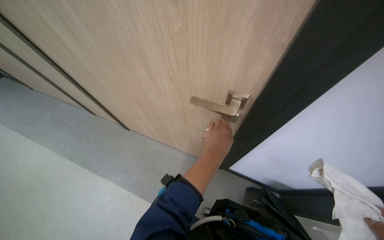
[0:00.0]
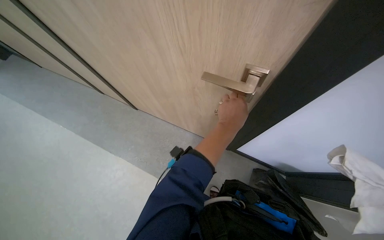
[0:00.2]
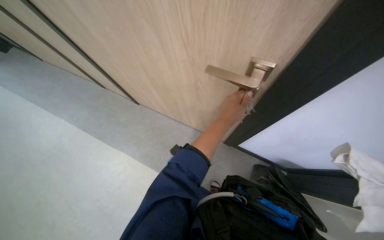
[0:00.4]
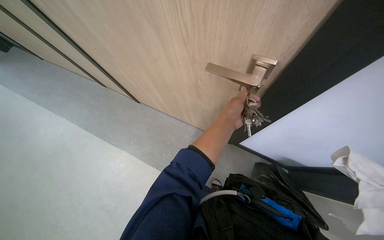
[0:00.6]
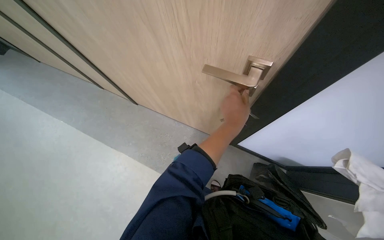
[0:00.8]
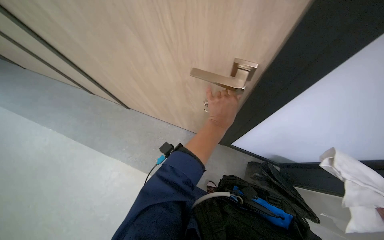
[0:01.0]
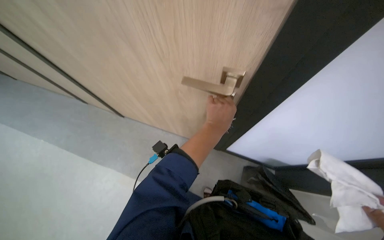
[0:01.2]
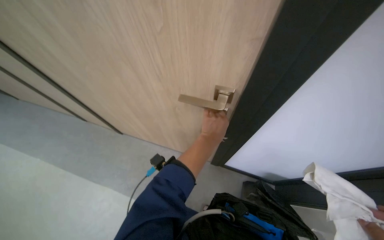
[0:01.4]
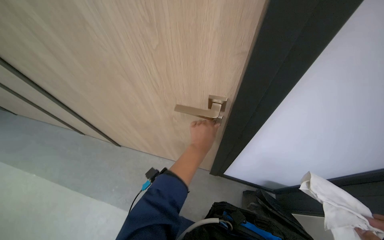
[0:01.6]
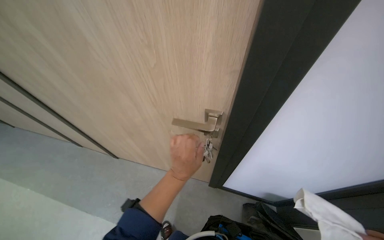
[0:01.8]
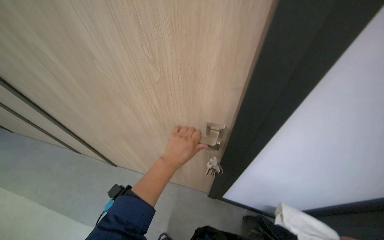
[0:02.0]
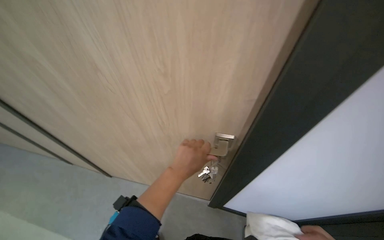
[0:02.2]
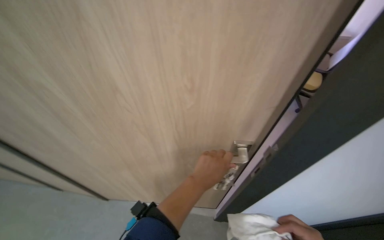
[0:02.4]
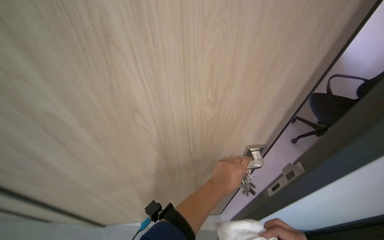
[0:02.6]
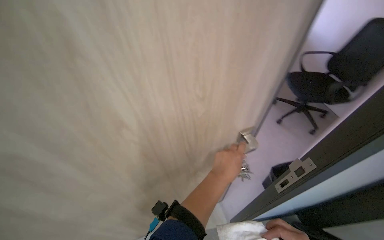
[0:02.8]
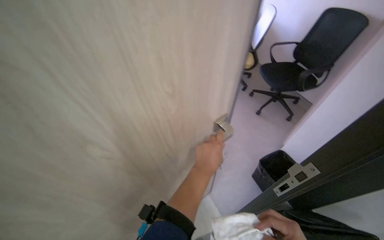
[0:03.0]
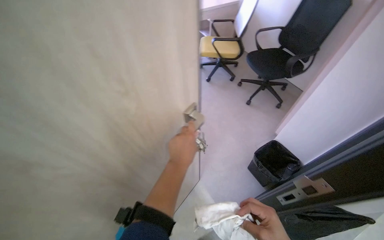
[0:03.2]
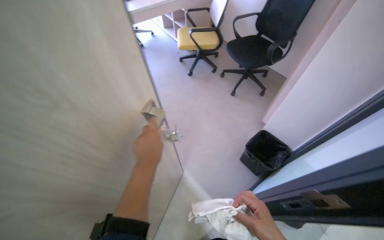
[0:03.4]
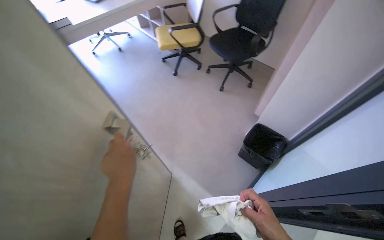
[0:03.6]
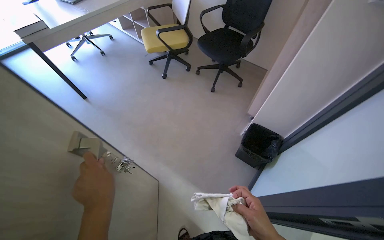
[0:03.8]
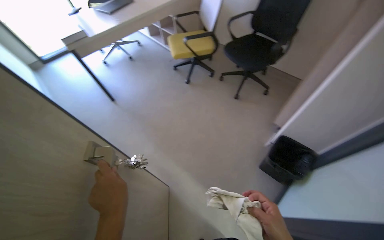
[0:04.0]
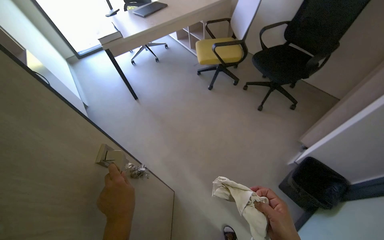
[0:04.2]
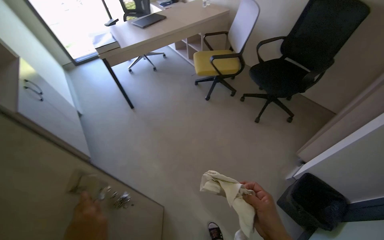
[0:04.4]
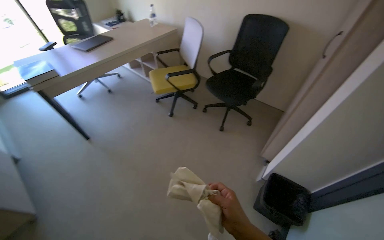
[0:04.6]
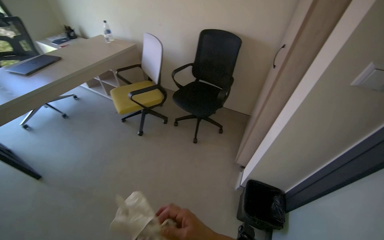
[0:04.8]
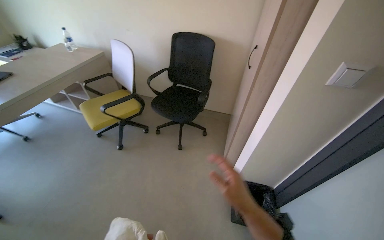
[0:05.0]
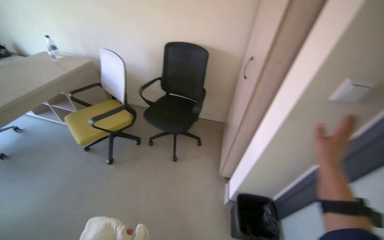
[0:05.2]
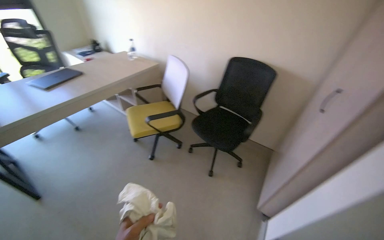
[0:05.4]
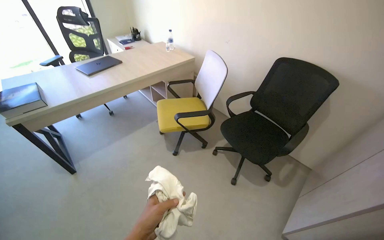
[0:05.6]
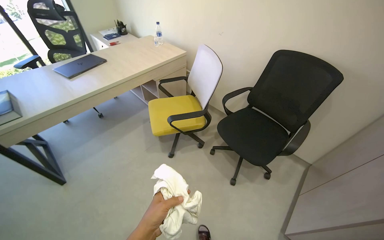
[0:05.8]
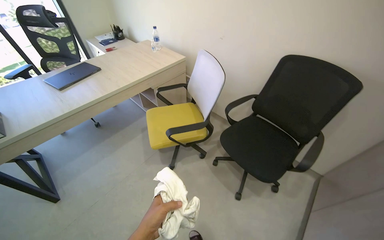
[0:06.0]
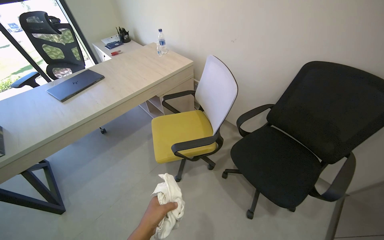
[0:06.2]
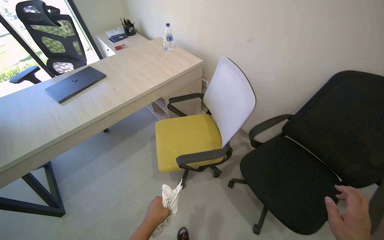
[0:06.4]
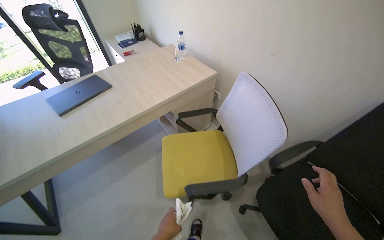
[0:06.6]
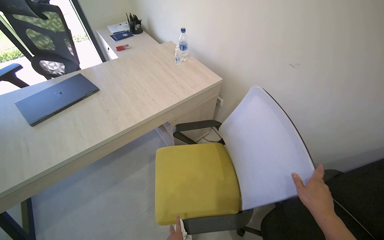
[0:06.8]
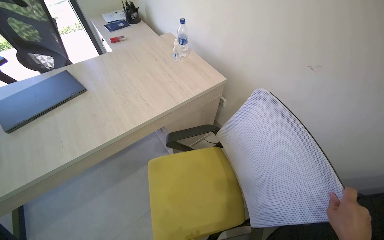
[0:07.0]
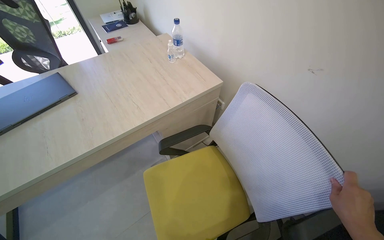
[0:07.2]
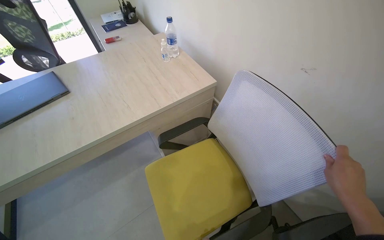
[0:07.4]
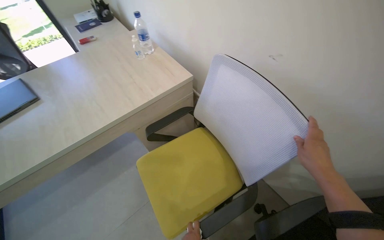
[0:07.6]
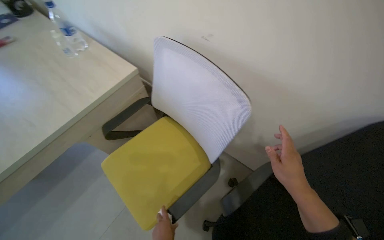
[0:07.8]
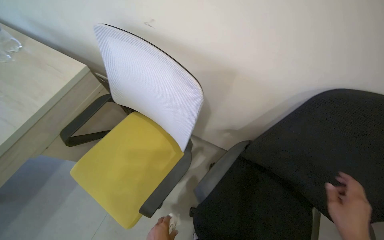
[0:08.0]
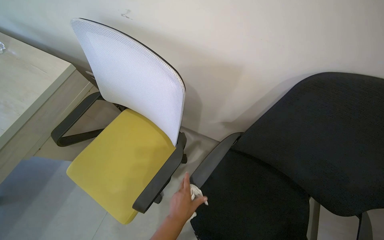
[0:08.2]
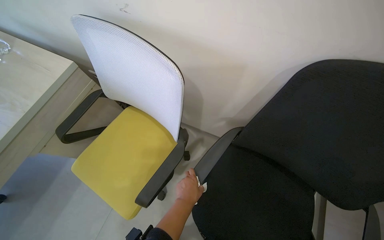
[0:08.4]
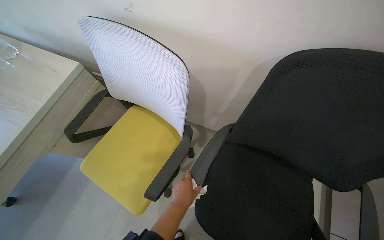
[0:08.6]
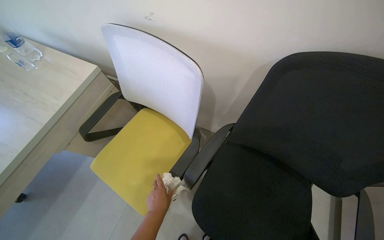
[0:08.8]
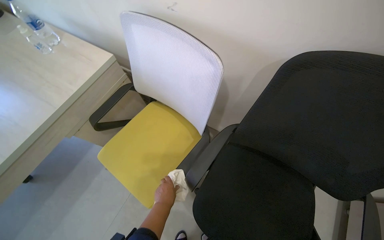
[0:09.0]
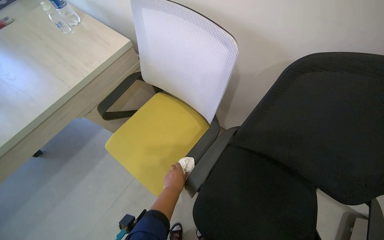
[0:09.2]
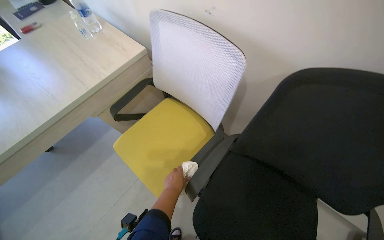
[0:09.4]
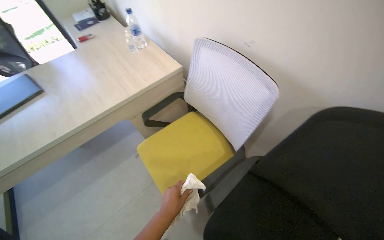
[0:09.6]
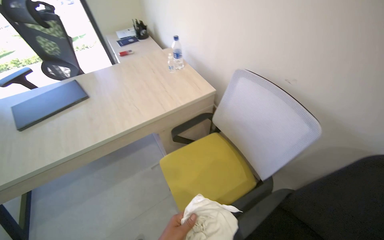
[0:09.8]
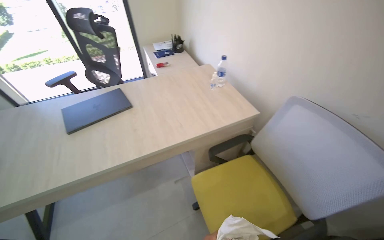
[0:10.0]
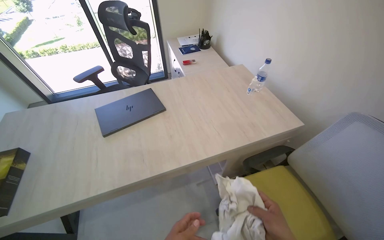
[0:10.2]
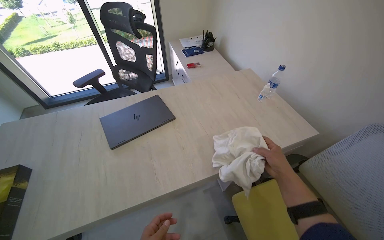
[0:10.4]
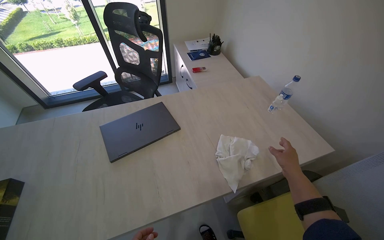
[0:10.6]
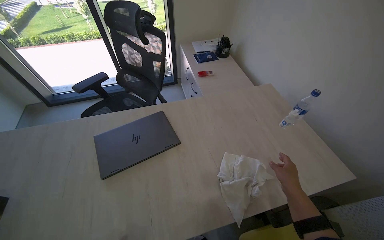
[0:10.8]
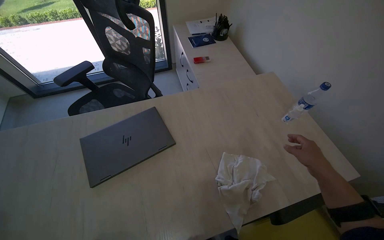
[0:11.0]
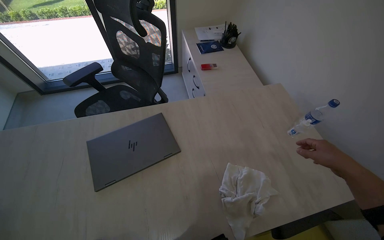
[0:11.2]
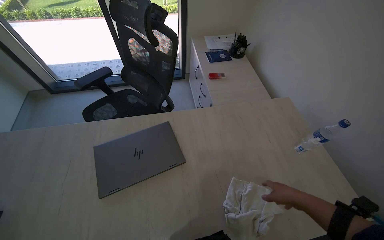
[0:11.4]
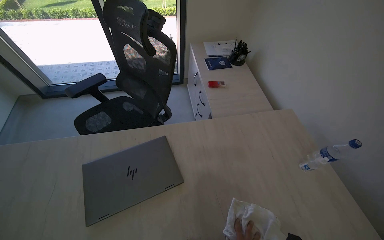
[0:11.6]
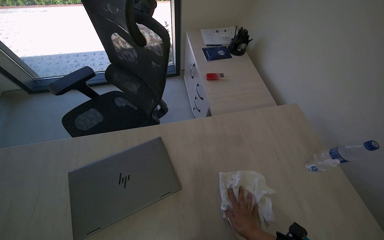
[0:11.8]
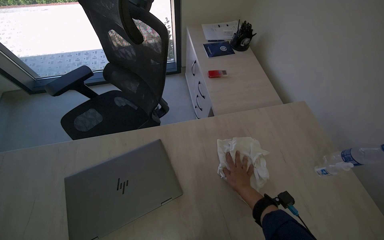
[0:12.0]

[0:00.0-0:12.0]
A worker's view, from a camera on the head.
Job: wiping surfaces.
The whole recording: Cleaning, organizing, and securing office room. The worker unlocks and opens the door, then cleans surfaces, organizes items, wipes the door handle, and locks the office room.
0:01.6 to 0:03.0: The left hand travels to the left and back again, approximately 10 cm each way.
0:03.0 to 0:04.4: The camera travels roughly 40 cm.
0:04.4 to 0:06.0: The camera is carried approximately 80 cm.
0:06.0 to 0:07.6: The camera is carried roughly 90 cm.
0:09.0 to 0:10.4: The camera travels about 70 cm. The head turns to the left by approximately 40 degrees. The view tilts roughly 15 degrees upward.
0:10.4 to 0:12.0: The head travels roughly 50 cm.

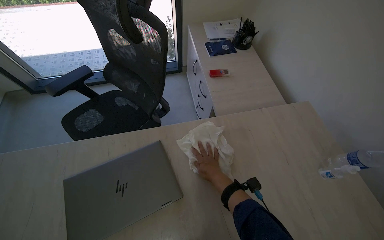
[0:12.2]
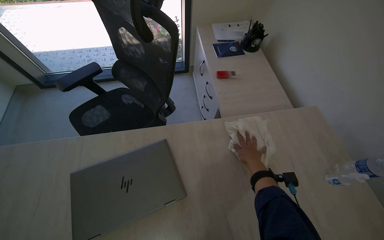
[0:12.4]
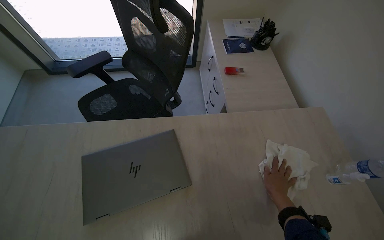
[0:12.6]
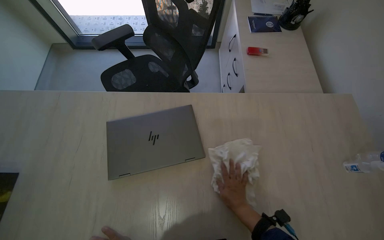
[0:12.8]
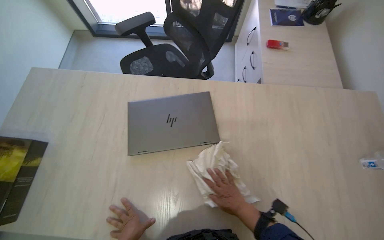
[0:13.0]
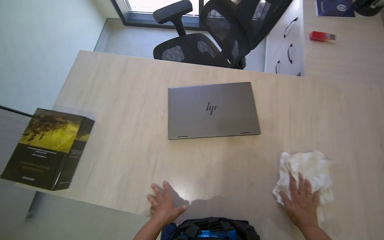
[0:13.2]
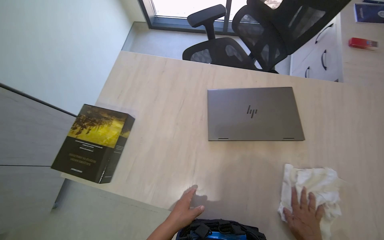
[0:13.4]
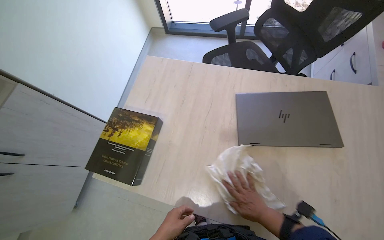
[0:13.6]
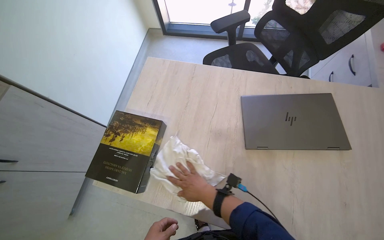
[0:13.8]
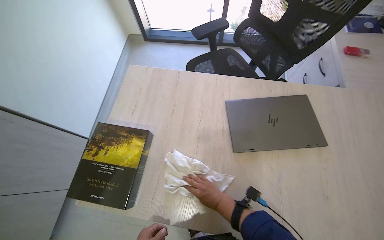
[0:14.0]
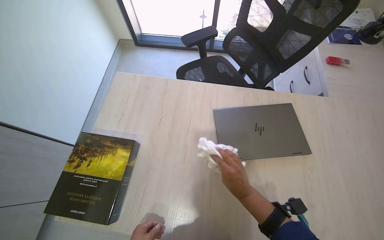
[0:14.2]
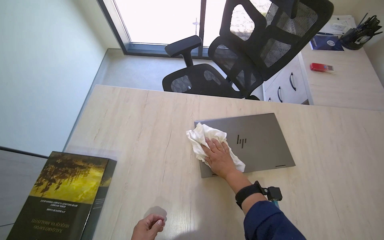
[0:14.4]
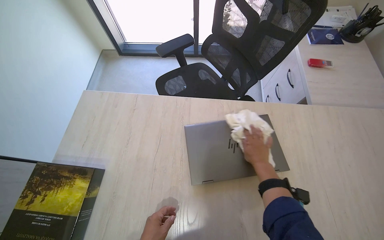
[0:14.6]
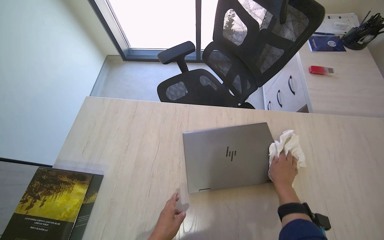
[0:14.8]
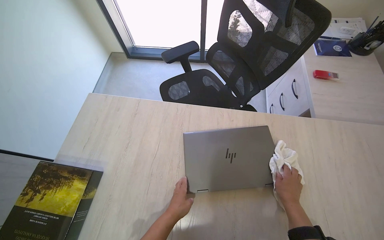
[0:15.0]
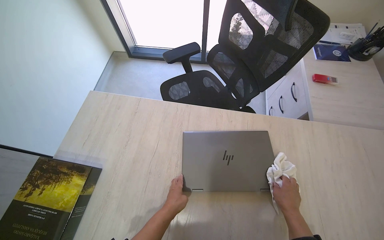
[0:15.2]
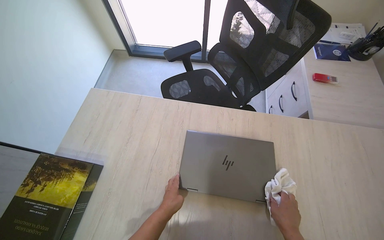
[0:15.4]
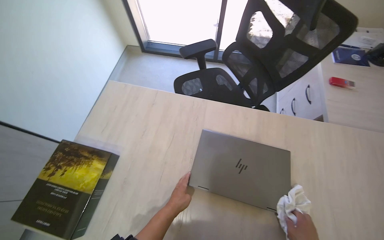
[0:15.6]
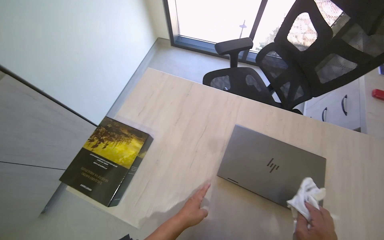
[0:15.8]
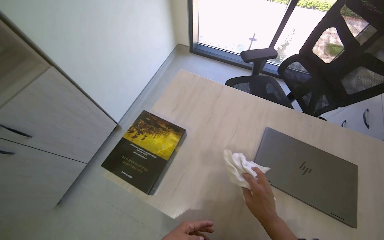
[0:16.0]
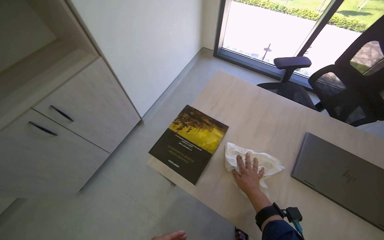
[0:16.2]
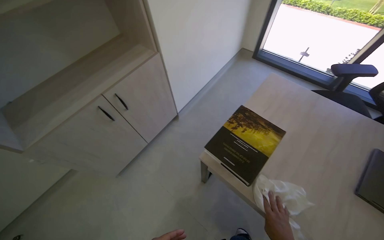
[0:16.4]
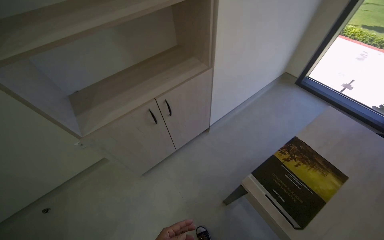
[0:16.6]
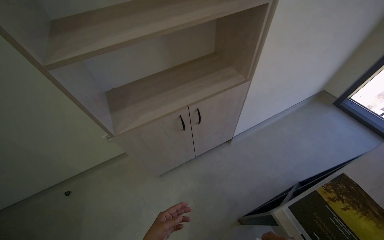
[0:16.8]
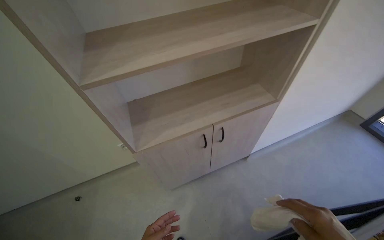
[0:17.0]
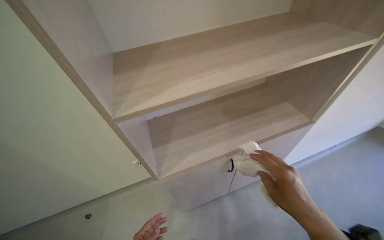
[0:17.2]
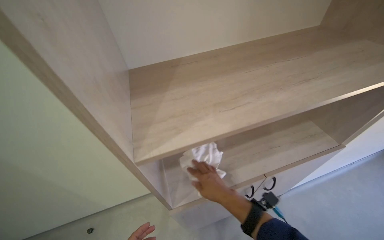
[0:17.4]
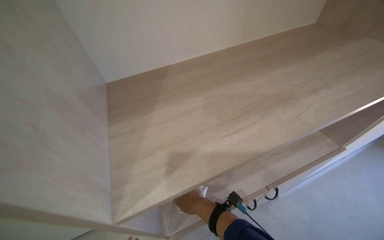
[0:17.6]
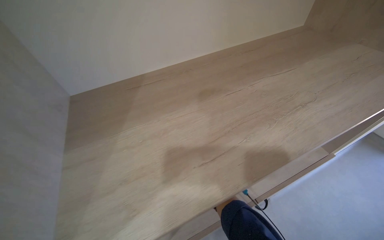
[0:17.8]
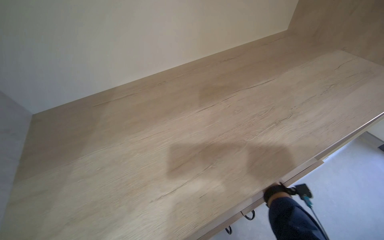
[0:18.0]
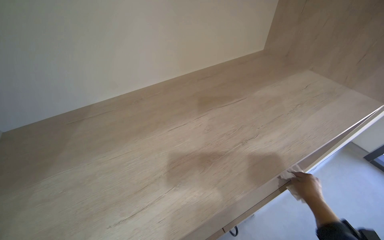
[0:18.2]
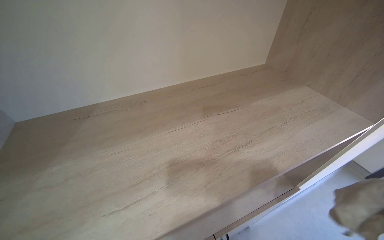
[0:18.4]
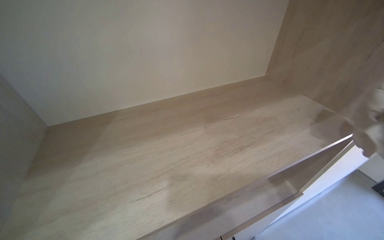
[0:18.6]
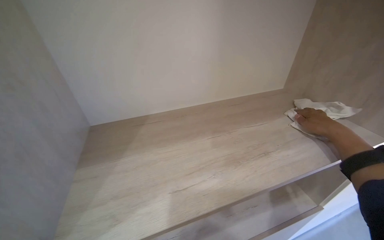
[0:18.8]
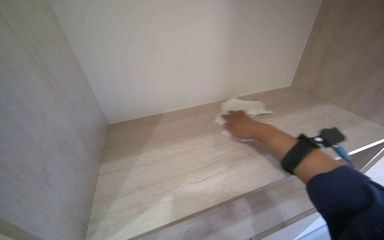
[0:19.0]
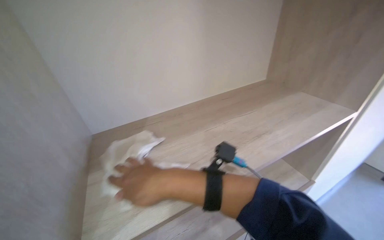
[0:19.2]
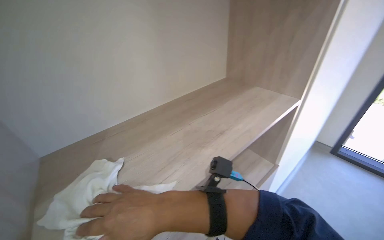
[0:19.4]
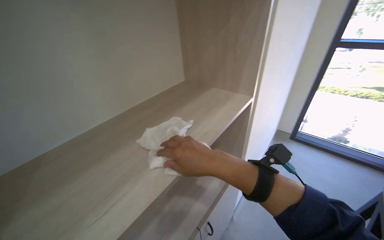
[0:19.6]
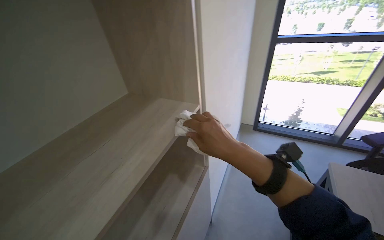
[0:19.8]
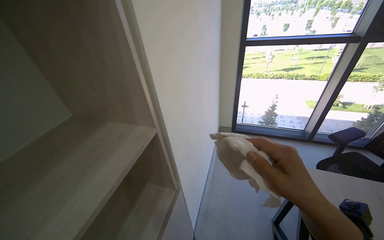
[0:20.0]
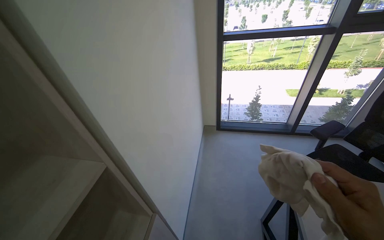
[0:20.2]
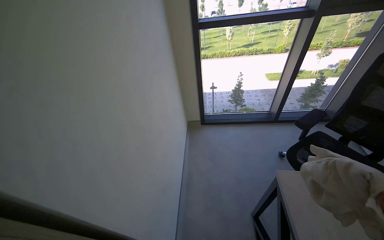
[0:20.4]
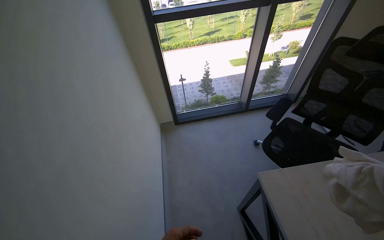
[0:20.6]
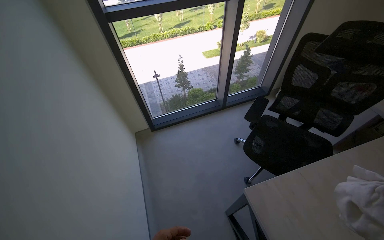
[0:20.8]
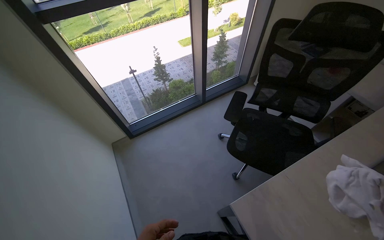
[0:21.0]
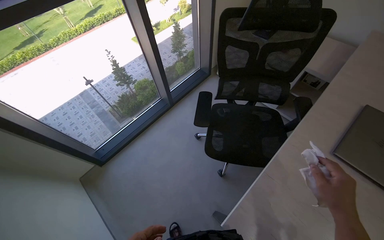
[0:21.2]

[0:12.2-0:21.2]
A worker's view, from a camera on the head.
Job: wiping surfaces.
The whole recording: Cleaning, organizing, and securing office room. The worker unlocks and opens the door, then cleans surfaces, organizes items, wipes the door handle, and locks the office room.
0:12.2 to 0:13.8: The camera is carried to the left, roughly 50 cm. The wearer looks about 30 degrees further to the left.
0:13.8 to 0:15.2: The right hand heads to the right, covering approximately 50 cm.
0:15.2 to 0:16.6: The camera travels about 80 cm. The head rotates approximately 45 degrees to the left.
0:16.6 to 0:18.2: The camera is carried some 60 cm.
0:19.8 to 0:21.2: The head travels about 90 cm. The wearer's head swings roughly 65 degrees to the right. The wearer looks about 15 degrees further downward.
